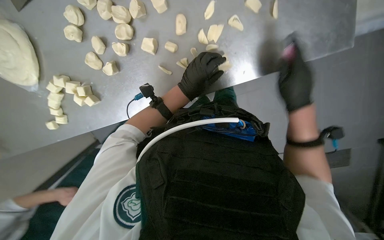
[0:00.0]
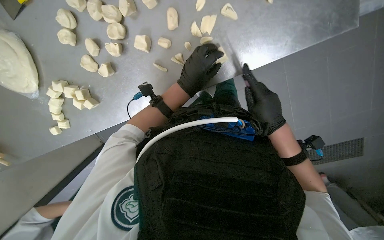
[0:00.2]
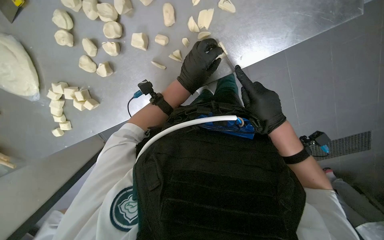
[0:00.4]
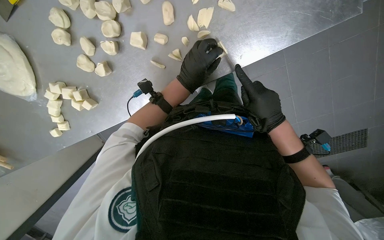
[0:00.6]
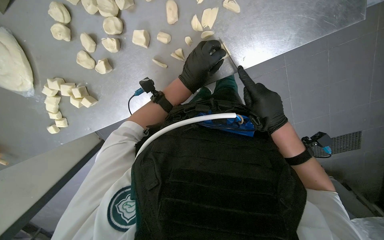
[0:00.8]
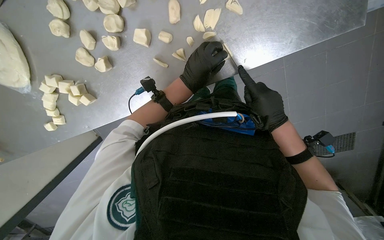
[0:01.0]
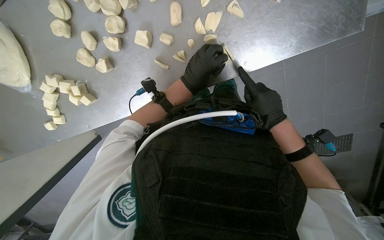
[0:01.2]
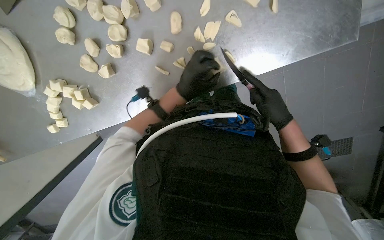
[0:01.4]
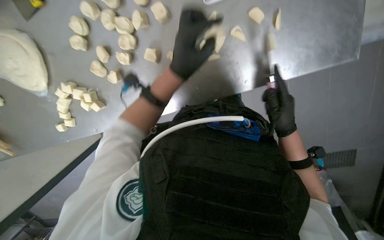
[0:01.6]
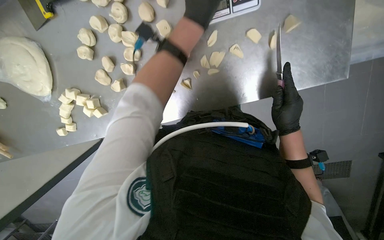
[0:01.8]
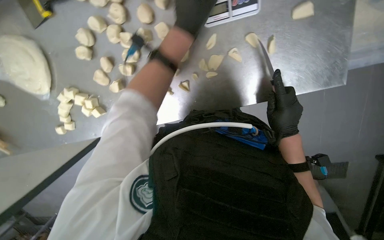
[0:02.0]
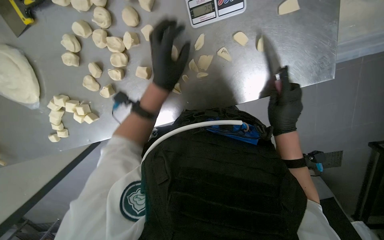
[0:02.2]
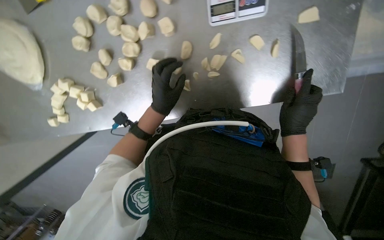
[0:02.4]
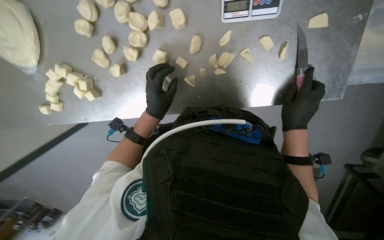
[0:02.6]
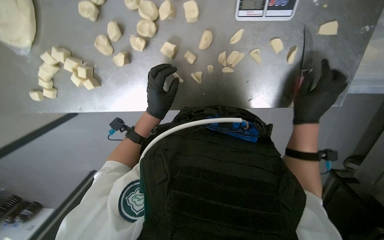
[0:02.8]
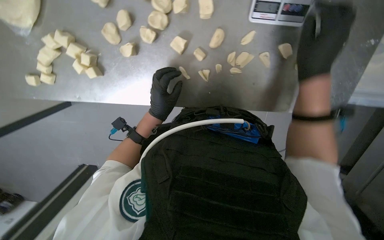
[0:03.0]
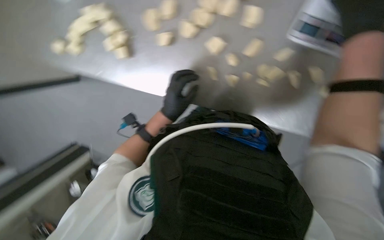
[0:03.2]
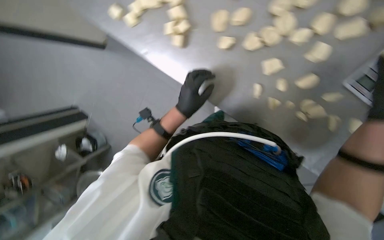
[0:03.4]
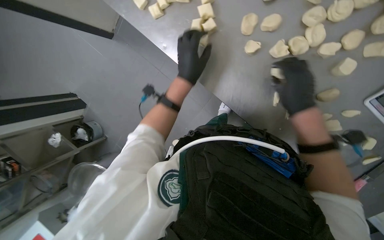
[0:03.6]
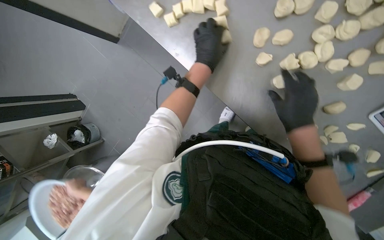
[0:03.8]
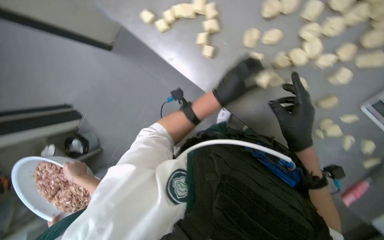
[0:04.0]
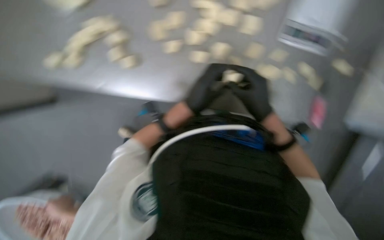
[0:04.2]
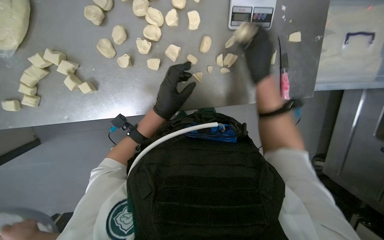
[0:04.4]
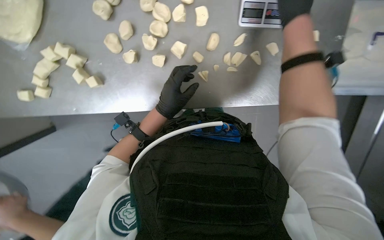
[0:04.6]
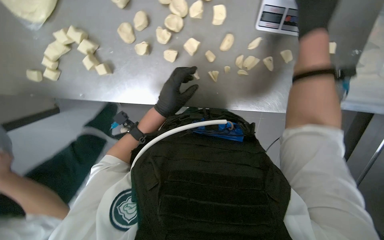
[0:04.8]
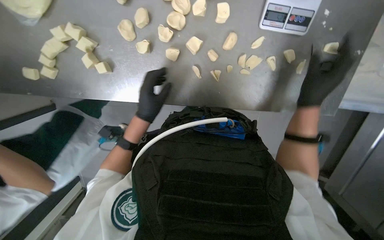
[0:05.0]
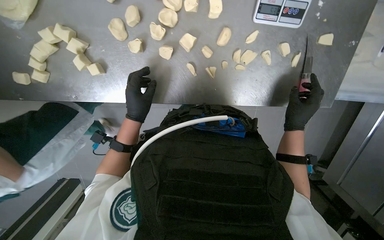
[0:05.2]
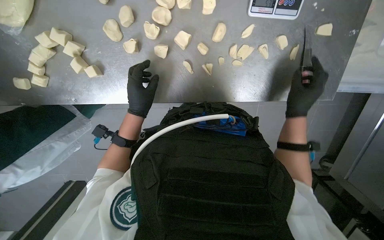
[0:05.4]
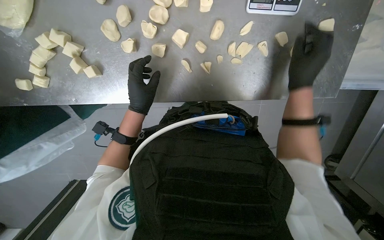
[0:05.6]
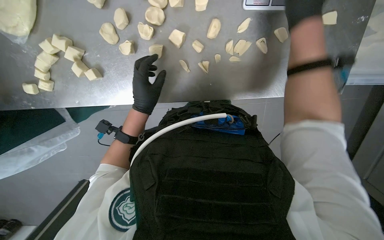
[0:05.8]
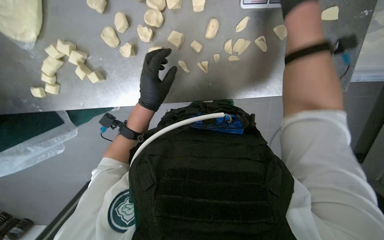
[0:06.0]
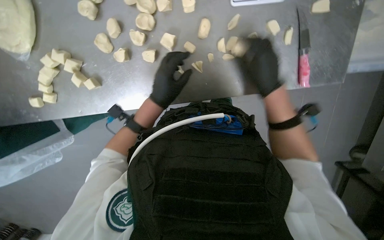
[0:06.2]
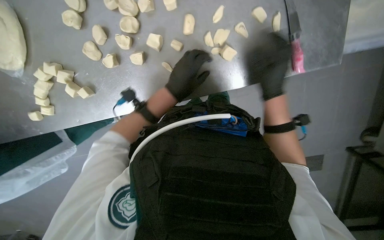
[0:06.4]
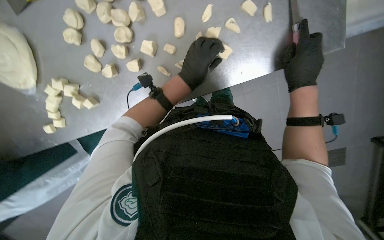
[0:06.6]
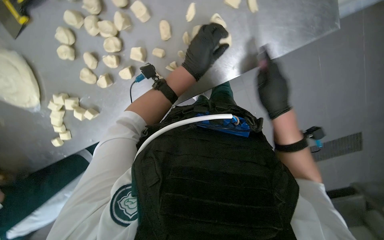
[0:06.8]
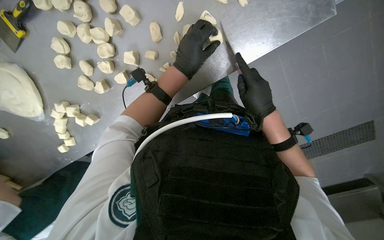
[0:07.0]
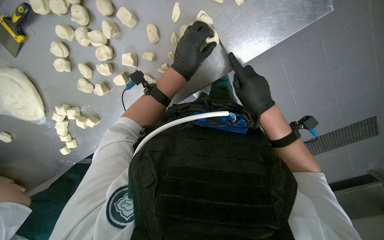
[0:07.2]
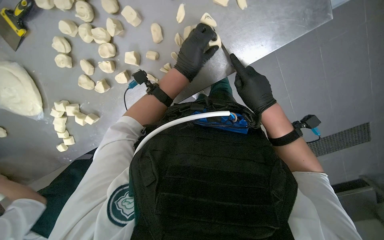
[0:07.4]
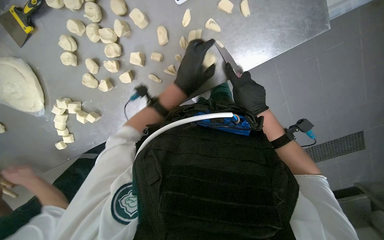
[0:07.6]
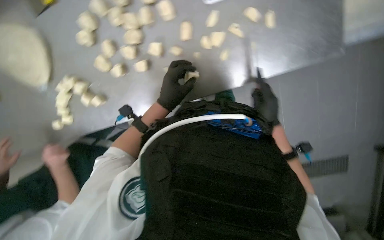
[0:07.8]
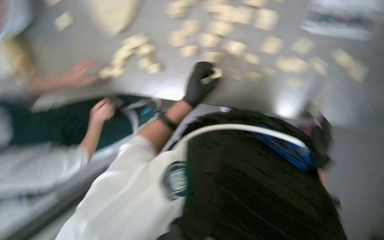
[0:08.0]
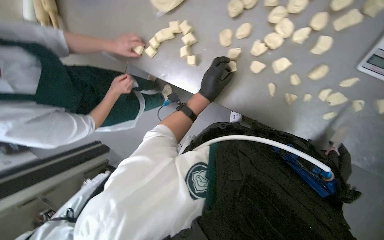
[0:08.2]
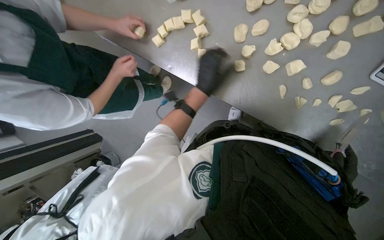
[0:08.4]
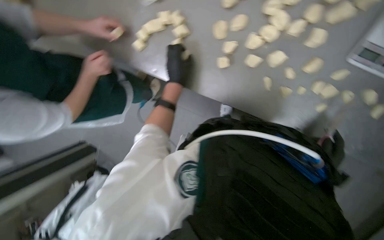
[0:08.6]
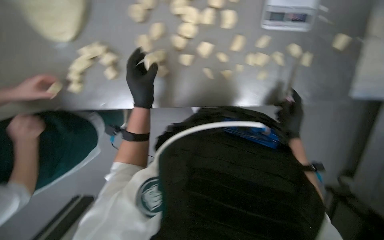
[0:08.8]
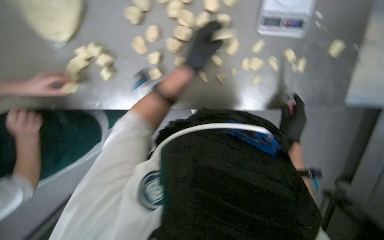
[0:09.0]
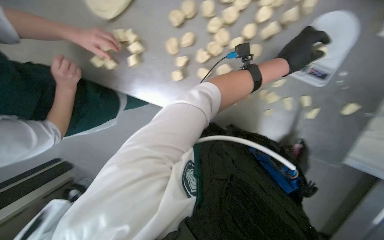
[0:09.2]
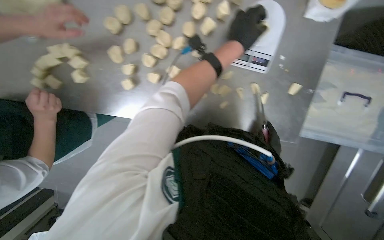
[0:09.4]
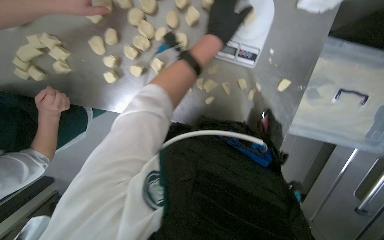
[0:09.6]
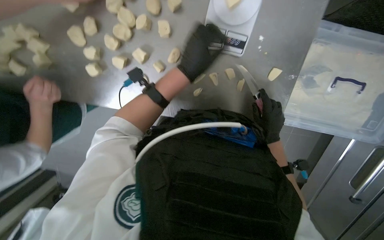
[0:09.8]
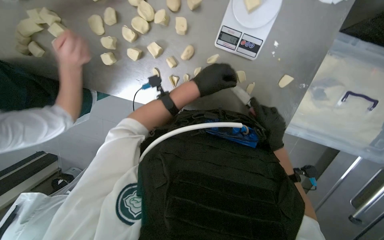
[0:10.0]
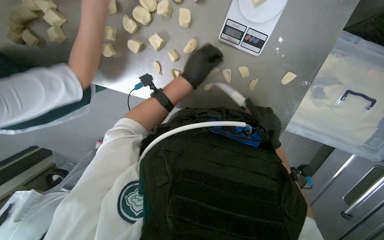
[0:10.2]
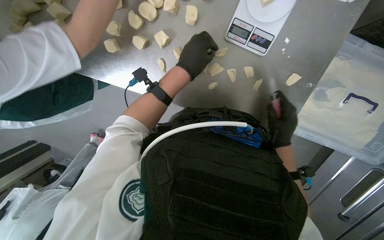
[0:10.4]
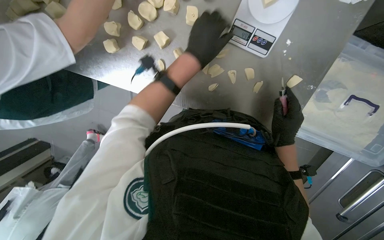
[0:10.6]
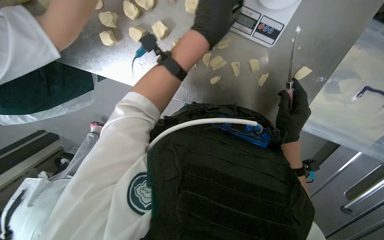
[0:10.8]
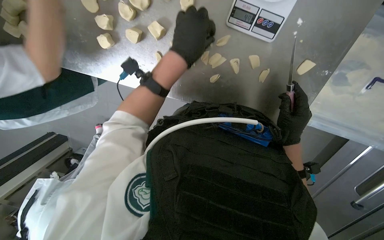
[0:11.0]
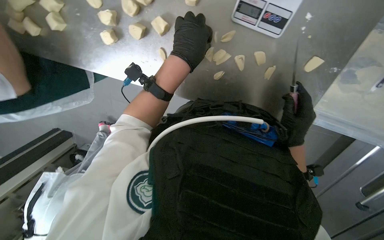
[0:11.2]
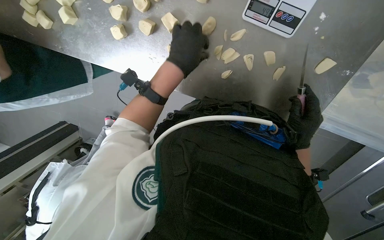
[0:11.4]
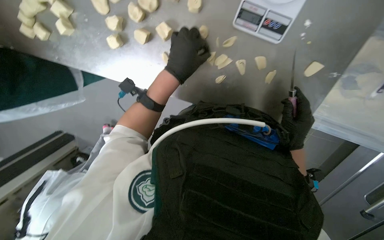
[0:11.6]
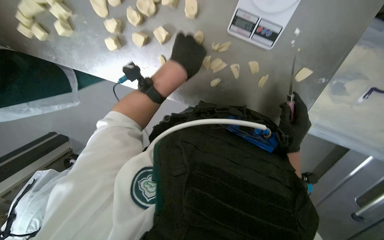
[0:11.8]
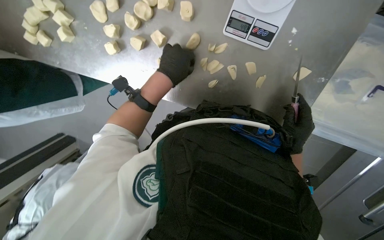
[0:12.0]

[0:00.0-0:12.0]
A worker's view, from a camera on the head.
Job: preparing food.
The whole recording: Portioning and shaping dough. The worker cuts dough into individual portions, weighs them, and then shapes them into balls.
0:00.0 to 0:01.6: The left hand goes some 10 cm nearer to the camera.
0:01.6 to 0:03.0: The left hand travels down the picture, farther from the camera and to the left by some 20 cm. Meanwhile the right hand shifts approximately 25 cm up the picture and nearer to the camera.
0:04.4 to 0:06.0: The right hand swings up and down the picture, roughly 25 cm each way, with 2 reversals.
0:06.0 to 0:07.6: The left hand moves to the right and up the picture, some 20 cm. Meanwhile the right hand moves down the picture and farther from the camera, some 30 cm.
0:10.4 to 0:12.0: The hands work in one place, with small movements.

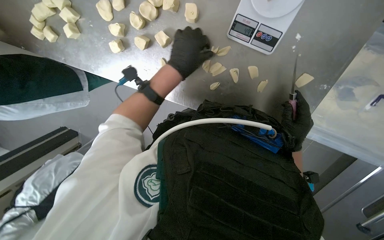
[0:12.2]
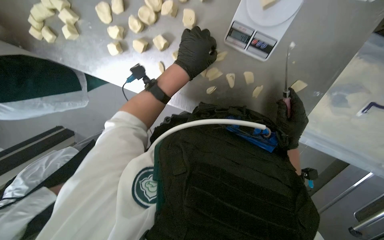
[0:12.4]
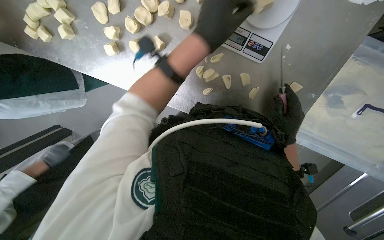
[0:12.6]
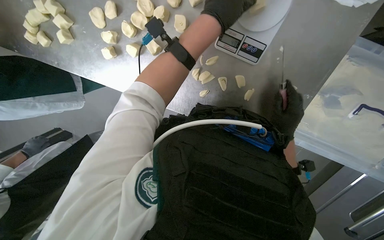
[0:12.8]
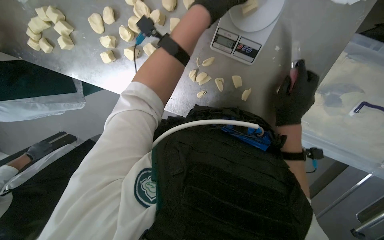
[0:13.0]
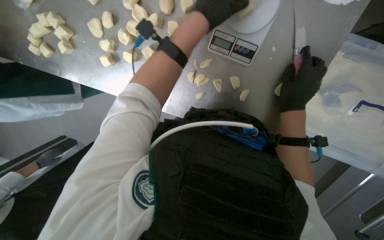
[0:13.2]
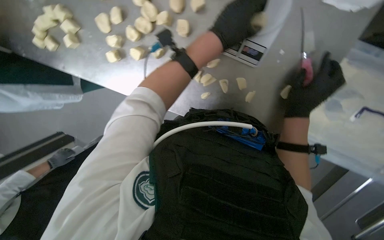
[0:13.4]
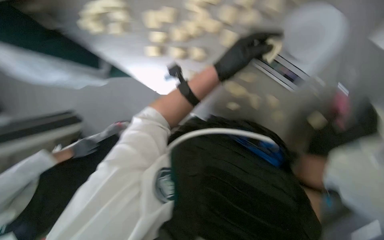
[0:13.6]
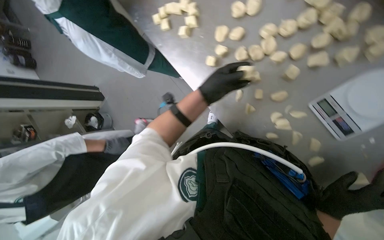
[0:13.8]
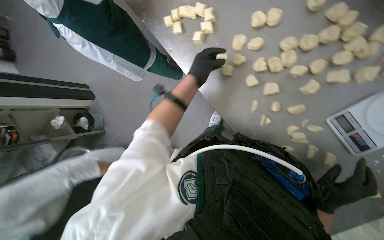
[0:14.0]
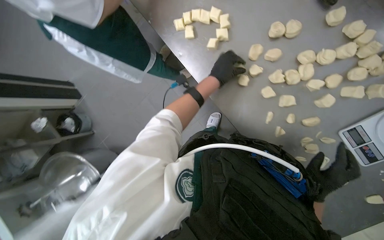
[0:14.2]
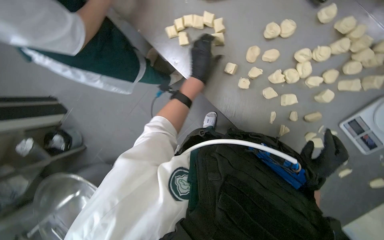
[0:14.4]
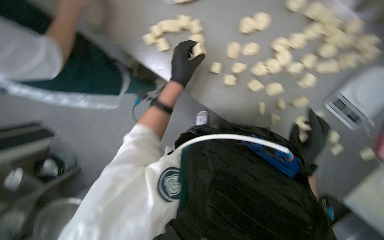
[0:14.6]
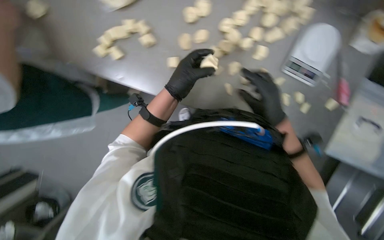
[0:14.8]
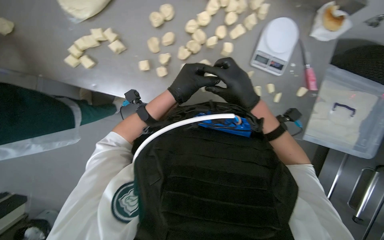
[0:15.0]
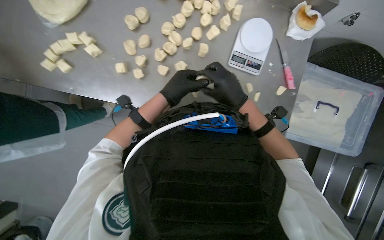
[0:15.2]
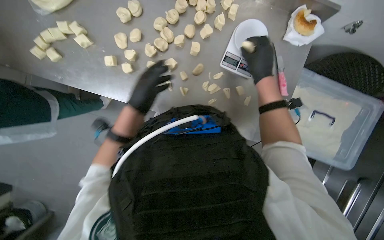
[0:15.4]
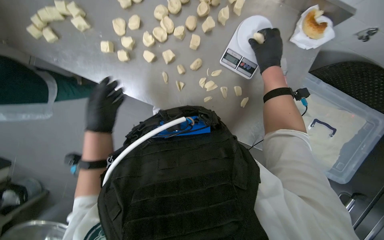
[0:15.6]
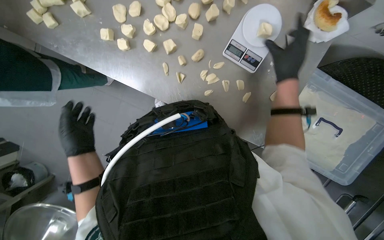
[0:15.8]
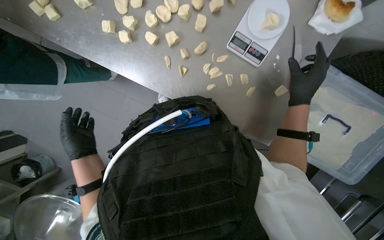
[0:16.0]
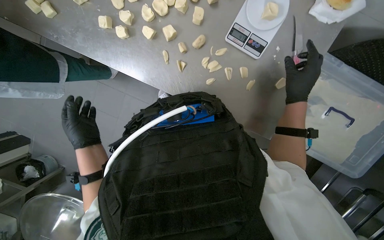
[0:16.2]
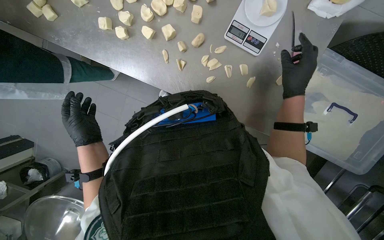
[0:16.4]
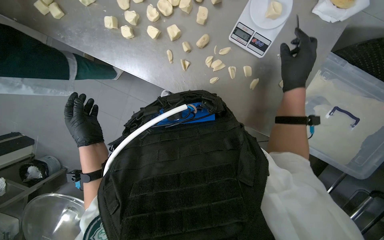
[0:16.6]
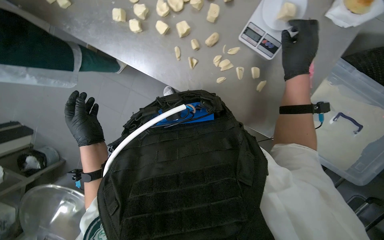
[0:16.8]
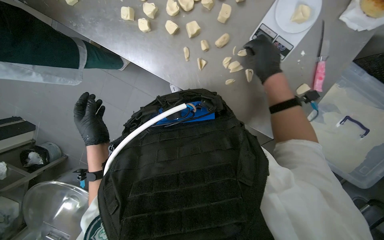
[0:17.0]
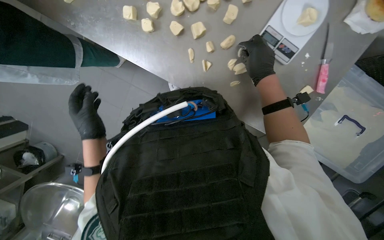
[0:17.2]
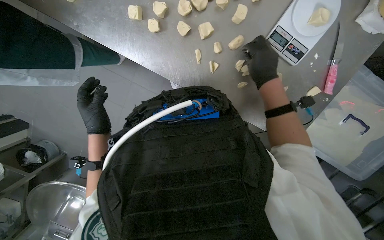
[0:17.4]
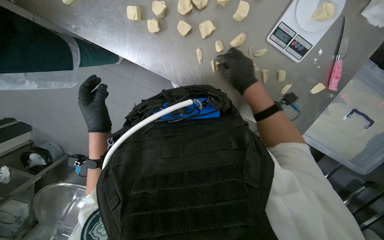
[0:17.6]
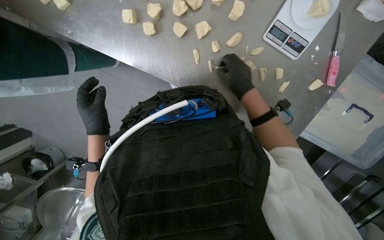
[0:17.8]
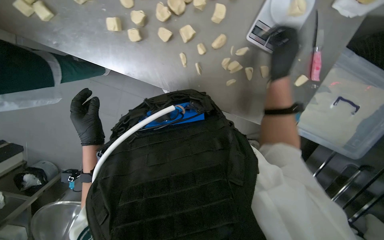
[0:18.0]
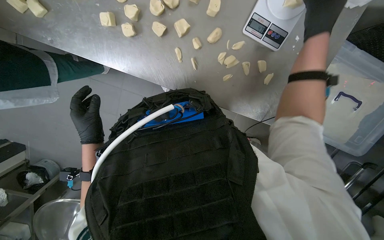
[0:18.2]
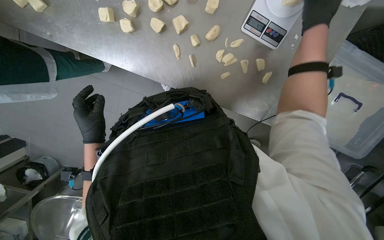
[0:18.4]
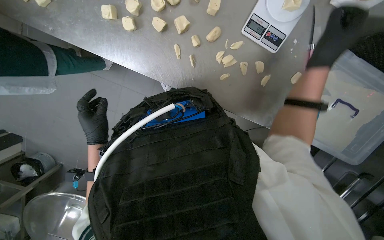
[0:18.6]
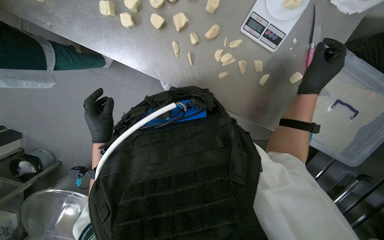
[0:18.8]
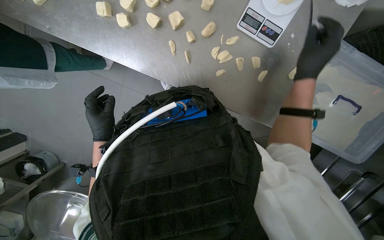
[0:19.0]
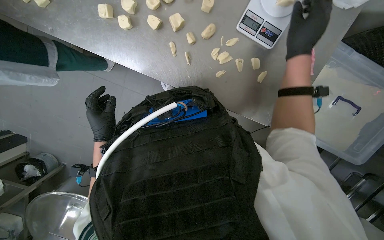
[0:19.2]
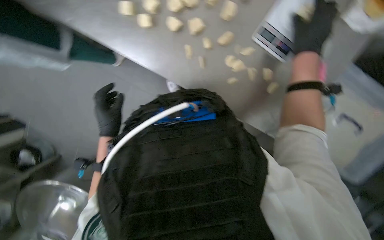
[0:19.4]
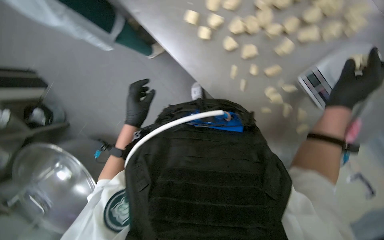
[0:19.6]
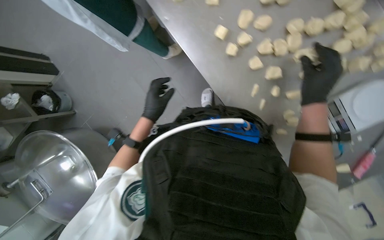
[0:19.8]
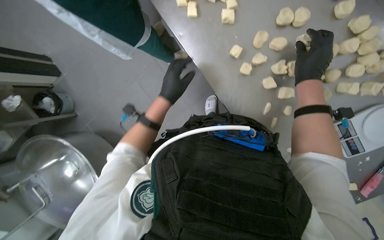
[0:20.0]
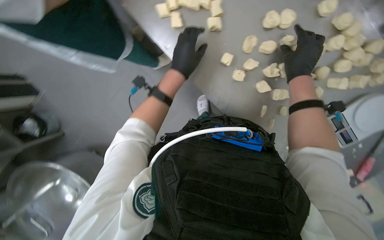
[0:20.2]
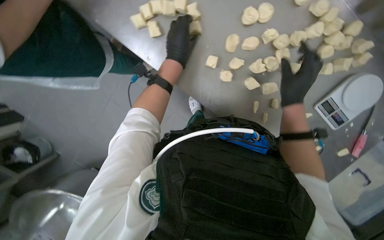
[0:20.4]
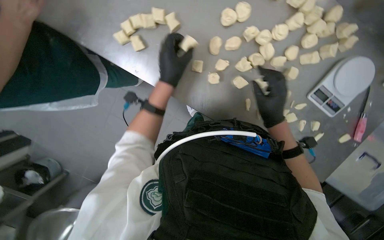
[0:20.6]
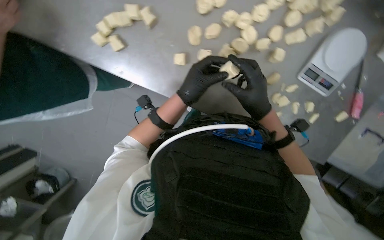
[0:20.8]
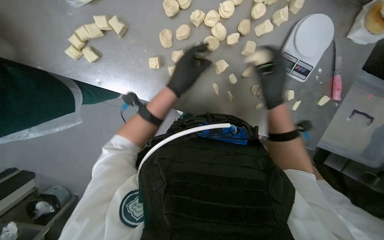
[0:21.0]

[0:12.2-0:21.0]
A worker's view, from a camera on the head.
Job: preparing food.
The whole recording: Portioning and shaping dough. The worker cuts dough into individual portions, weighs them, and then shapes them into balls.
0:12.2 to 0:13.6: The right hand moves nearer to the camera, roughly 10 cm.
0:13.6 to 0:15.2: The head turns to the right by approximately 35 degrees.
0:15.2 to 0:16.6: The right hand goes approximately 25 cm to the right. Meanwhile the left hand shifts about 25 cm down the picture and to the left.
0:16.6 to 0:18.0: The right hand is displaced to the left by about 10 cm.
0:18.0 to 0:19.6: The right hand swings up and down the picture, about 25 cm each way, with 2 reversals.
0:19.6 to 0:21.0: The scene turns some 25 degrees counterclockwise in the picture. The left hand shifts about 35 cm up the picture and to the right, while the right hand goes approximately 15 cm to the left.
